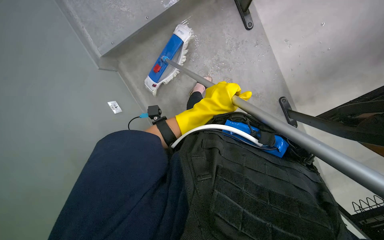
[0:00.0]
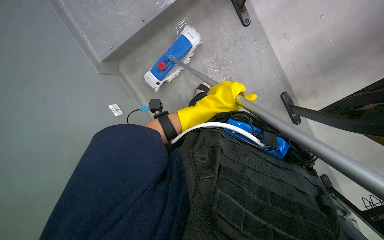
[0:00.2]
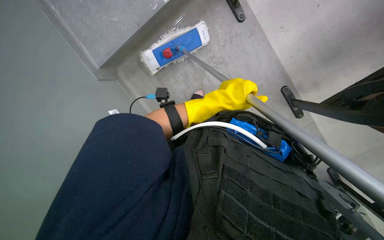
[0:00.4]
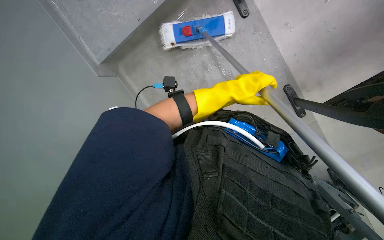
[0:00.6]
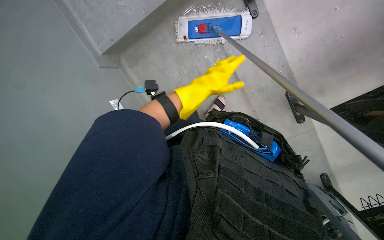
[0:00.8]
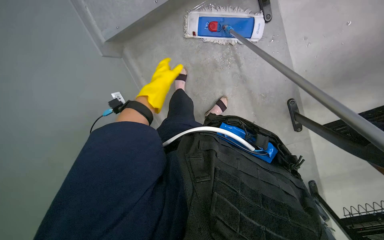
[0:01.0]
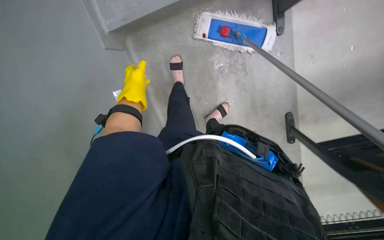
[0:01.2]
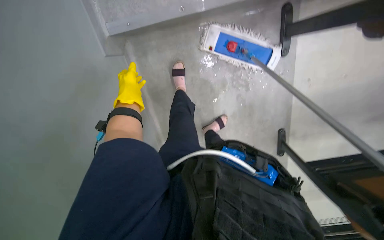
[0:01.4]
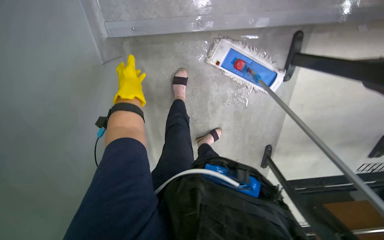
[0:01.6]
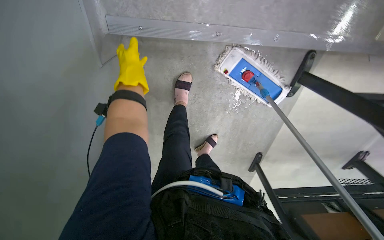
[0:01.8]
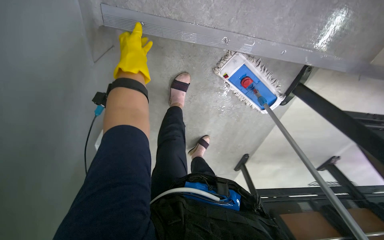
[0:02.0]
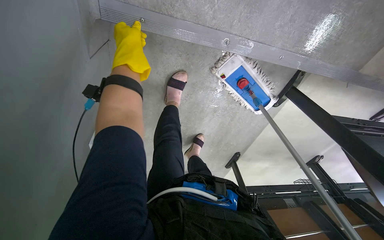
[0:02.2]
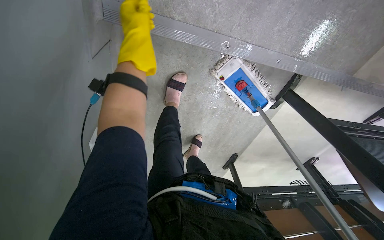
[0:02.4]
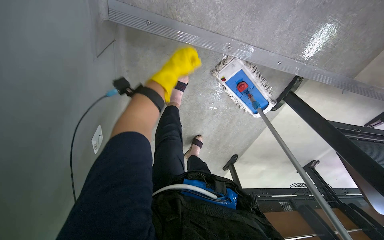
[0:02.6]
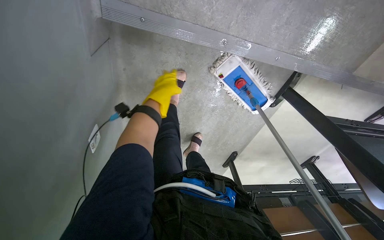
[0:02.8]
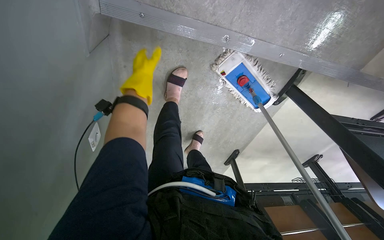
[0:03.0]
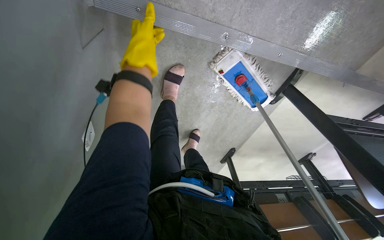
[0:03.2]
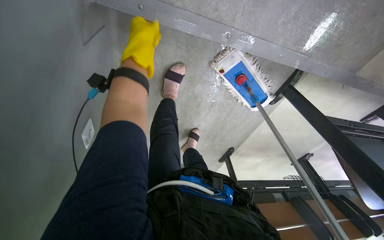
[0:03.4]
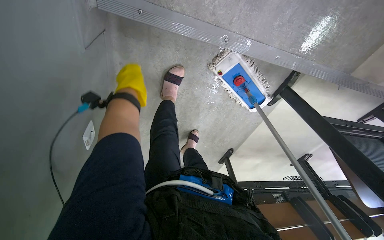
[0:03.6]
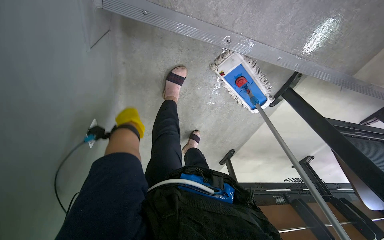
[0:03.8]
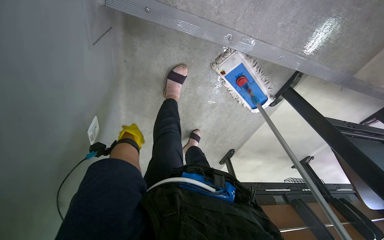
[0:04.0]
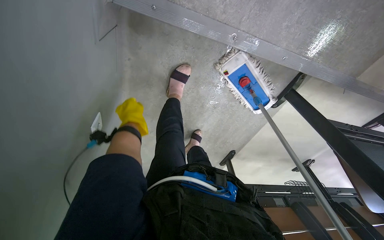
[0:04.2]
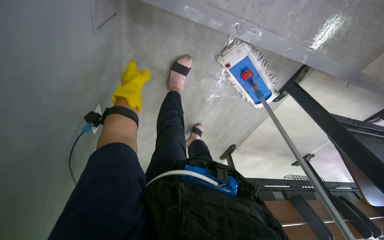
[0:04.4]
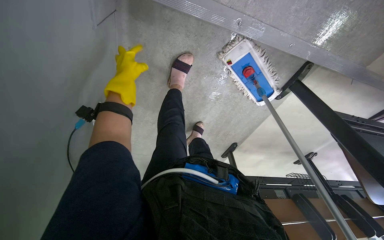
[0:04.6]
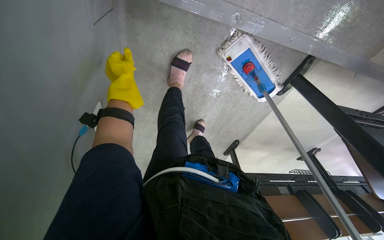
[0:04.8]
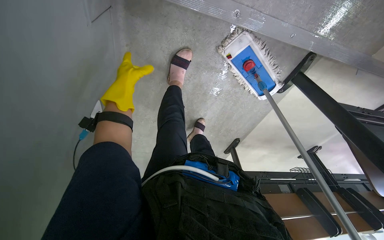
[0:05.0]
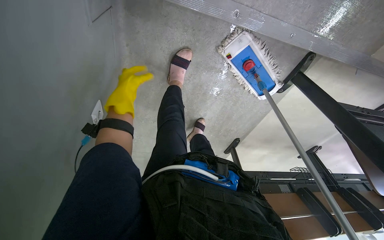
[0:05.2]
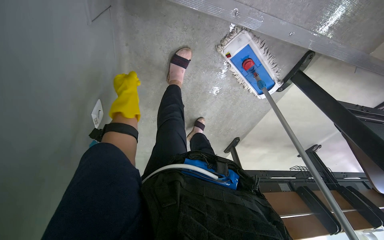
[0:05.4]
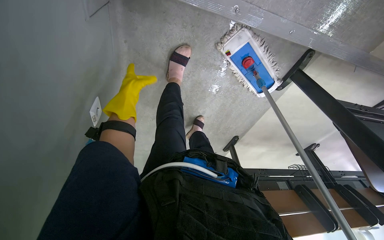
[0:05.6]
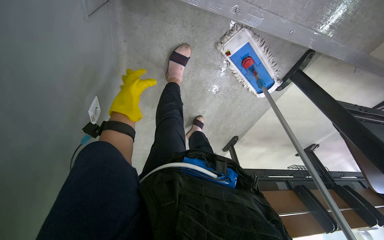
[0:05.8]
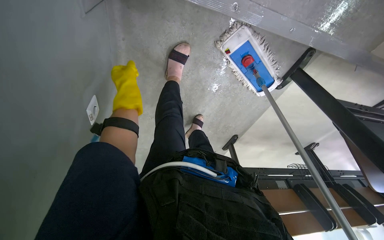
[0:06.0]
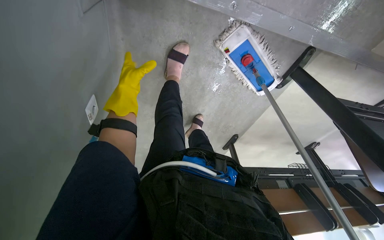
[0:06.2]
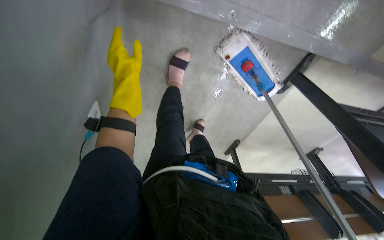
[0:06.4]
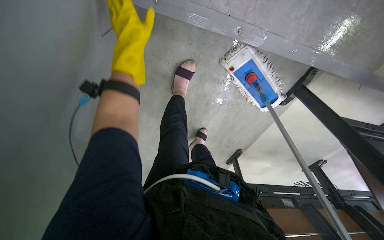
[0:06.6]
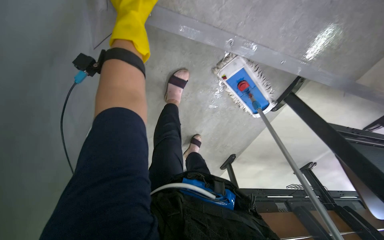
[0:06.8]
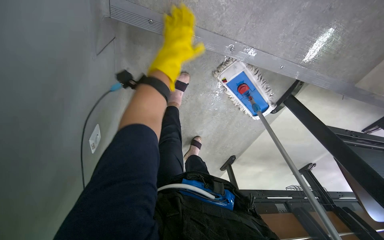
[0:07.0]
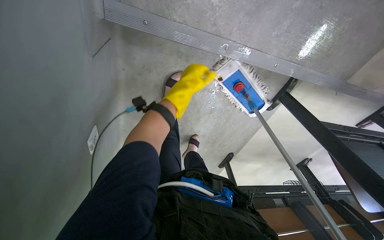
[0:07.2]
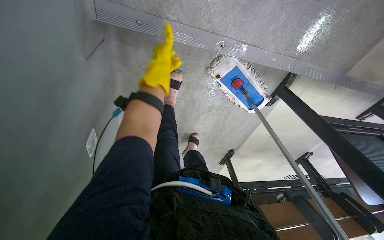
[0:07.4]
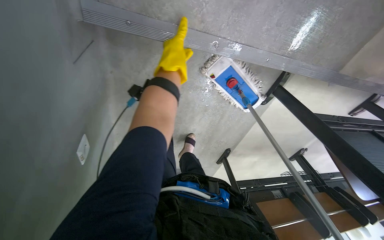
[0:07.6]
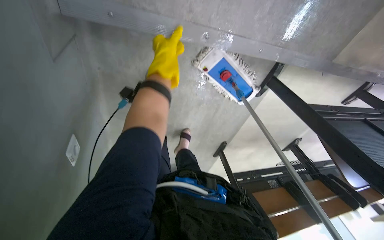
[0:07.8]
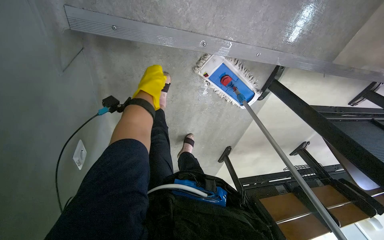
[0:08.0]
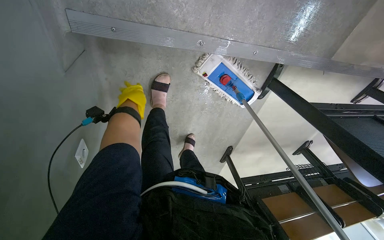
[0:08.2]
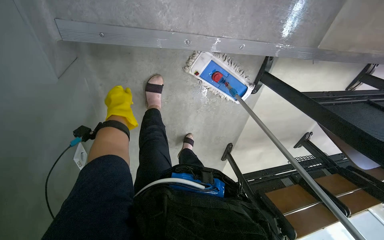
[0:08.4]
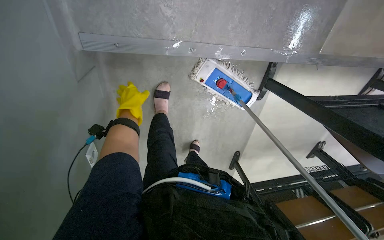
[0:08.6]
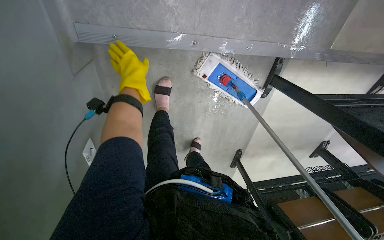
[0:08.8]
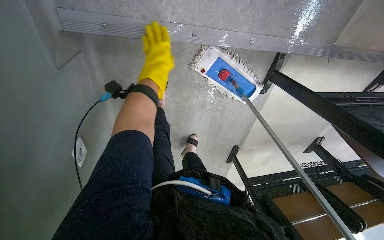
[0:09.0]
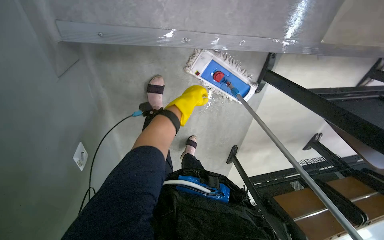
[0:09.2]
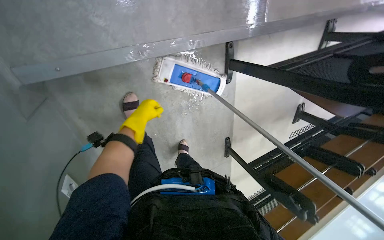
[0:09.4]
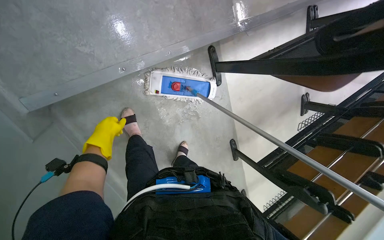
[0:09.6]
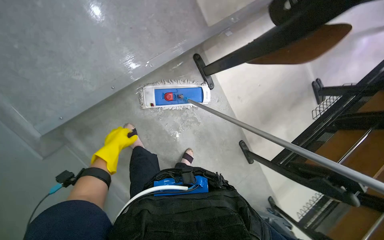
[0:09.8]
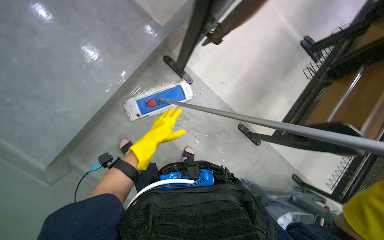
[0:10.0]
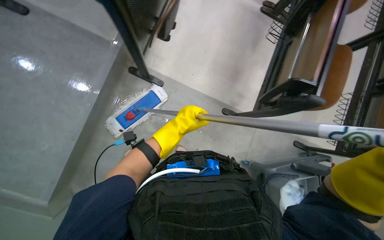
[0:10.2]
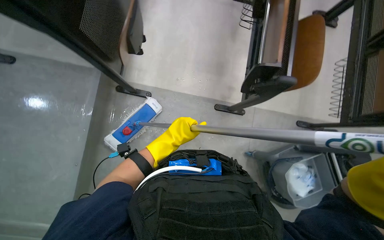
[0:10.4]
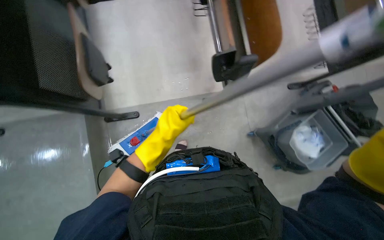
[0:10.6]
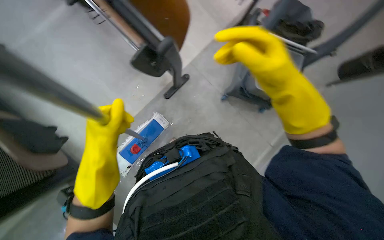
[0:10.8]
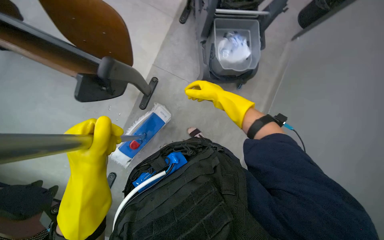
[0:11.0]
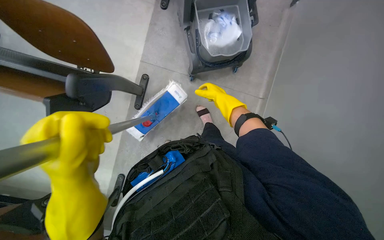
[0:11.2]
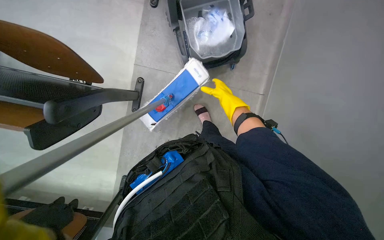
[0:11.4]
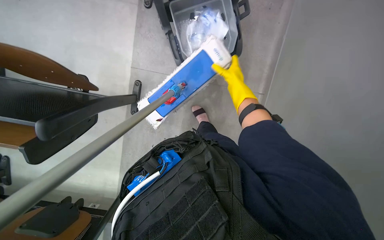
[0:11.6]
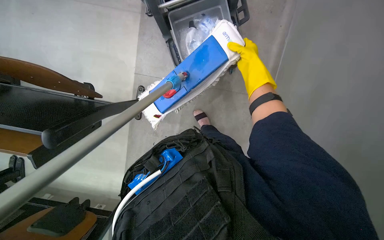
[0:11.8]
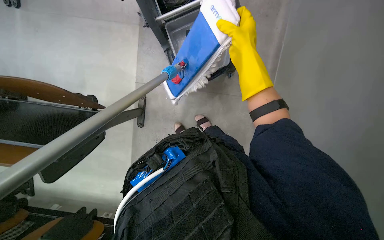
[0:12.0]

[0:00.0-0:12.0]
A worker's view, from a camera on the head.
Job: mopping floor.
The whole recording: Mopping floor with flat mop. The worker mops the floor with a flat mop, periodically cleaning the mop head in a bucket.
0:00.0 to 0:01.6: The head travels roughly 50 cm. The camera pitches downward, by some 15 degrees.
0:01.6 to 0:03.0: The wearer looks roughly 15 degrees further downward. The left hand moves up the picture, about 20 cm.
0:03.0 to 0:04.4: The left hand goes down the picture and returns, some 25 cm each way.
0:06.0 to 0:07.6: The left hand moves to the right, up the picture and nearer to the camera, some 25 cm.
0:07.6 to 0:09.0: The left hand shifts about 10 cm farther from the camera, and reaches some 10 cm to the left, then returns.
0:09.0 to 0:10.4: The camera is carried about 90 cm. The view pans to the left by approximately 25 degrees. The wearer looks about 15 degrees further upward. Everything in view rotates about 85 degrees counterclockwise.
0:10.4 to 0:12.0: The scene turns roughly 50 degrees counterclockwise in the picture.

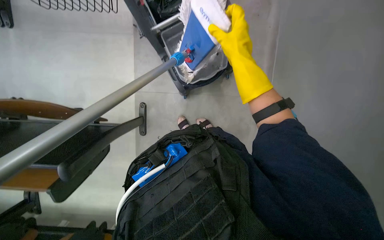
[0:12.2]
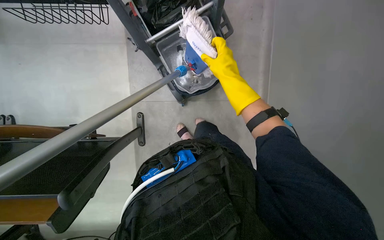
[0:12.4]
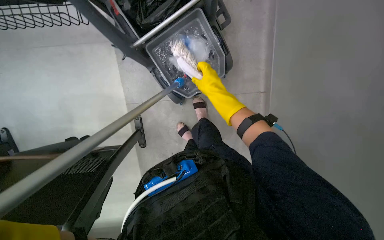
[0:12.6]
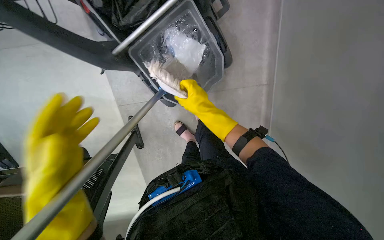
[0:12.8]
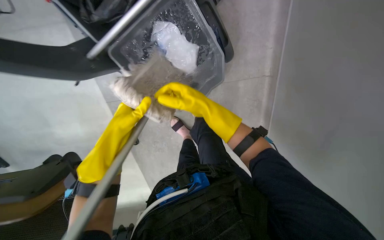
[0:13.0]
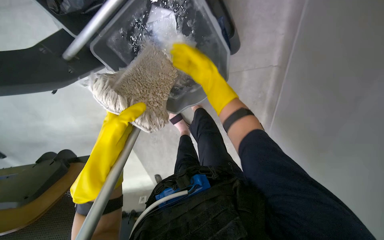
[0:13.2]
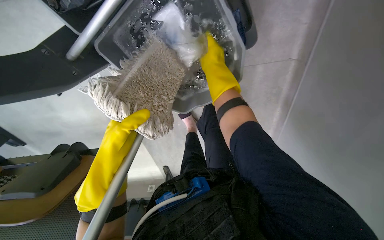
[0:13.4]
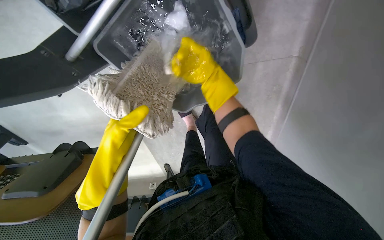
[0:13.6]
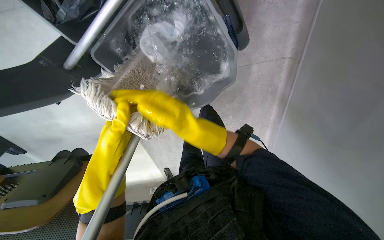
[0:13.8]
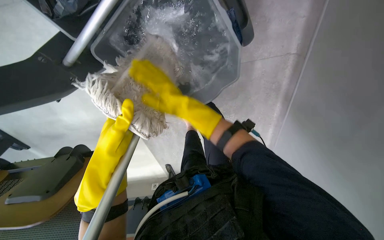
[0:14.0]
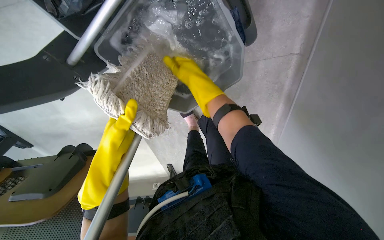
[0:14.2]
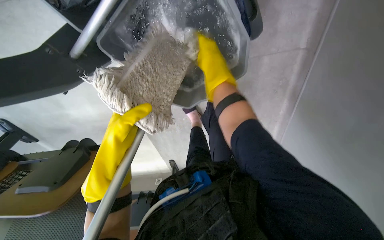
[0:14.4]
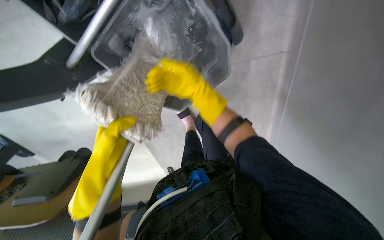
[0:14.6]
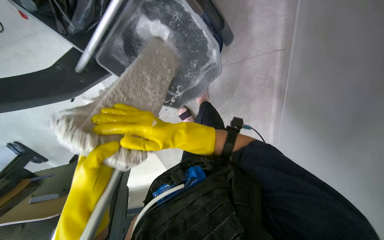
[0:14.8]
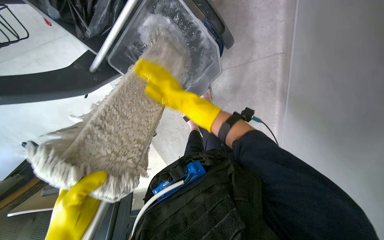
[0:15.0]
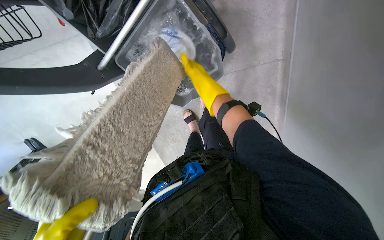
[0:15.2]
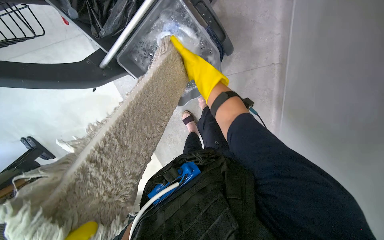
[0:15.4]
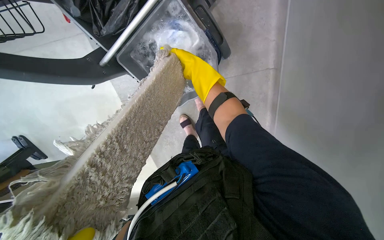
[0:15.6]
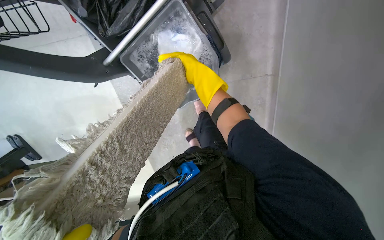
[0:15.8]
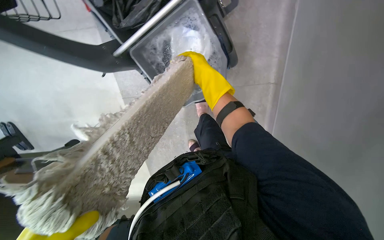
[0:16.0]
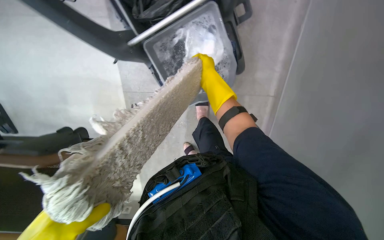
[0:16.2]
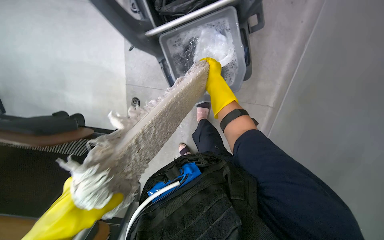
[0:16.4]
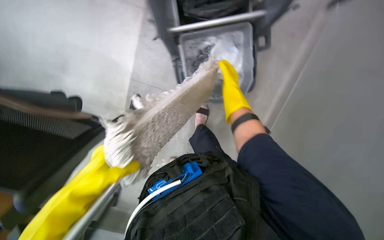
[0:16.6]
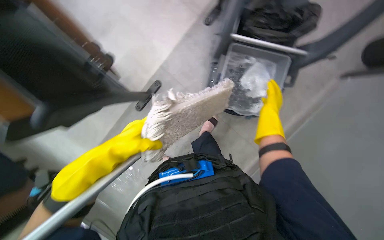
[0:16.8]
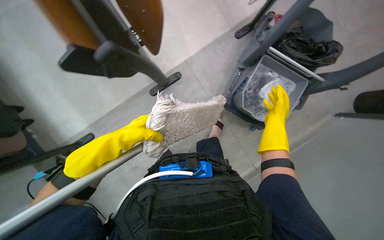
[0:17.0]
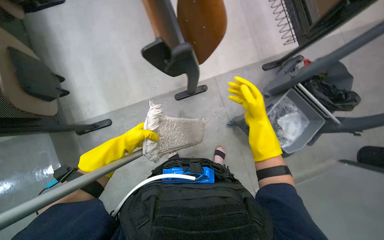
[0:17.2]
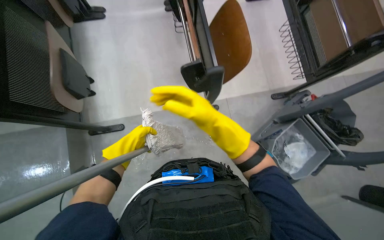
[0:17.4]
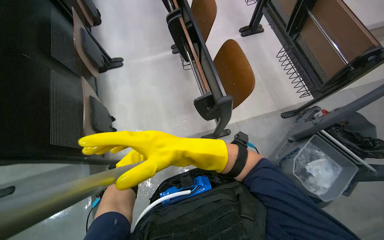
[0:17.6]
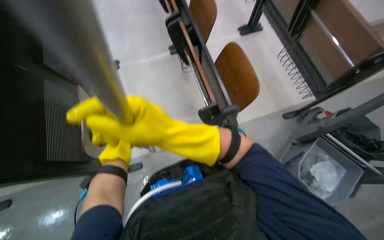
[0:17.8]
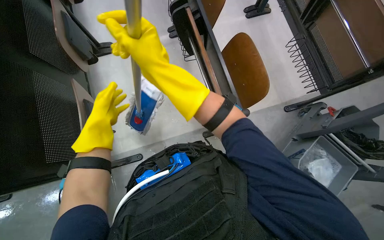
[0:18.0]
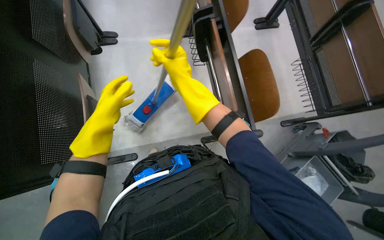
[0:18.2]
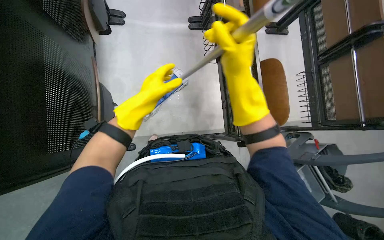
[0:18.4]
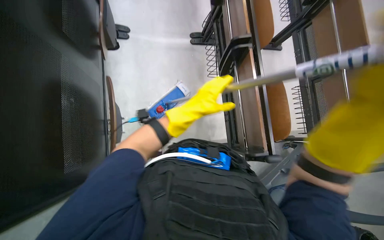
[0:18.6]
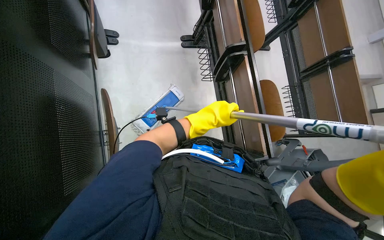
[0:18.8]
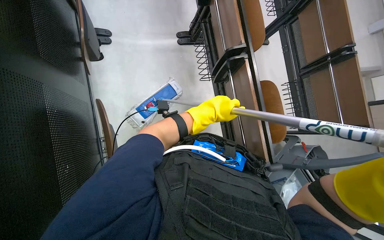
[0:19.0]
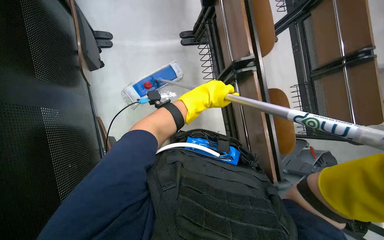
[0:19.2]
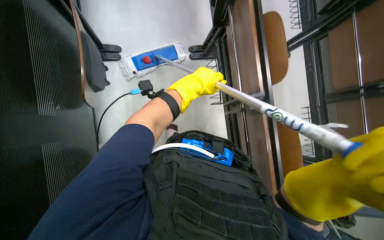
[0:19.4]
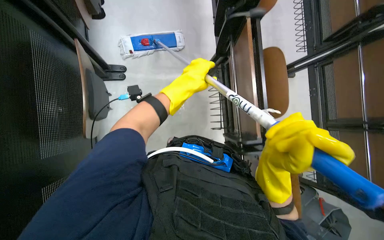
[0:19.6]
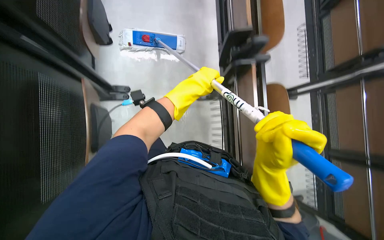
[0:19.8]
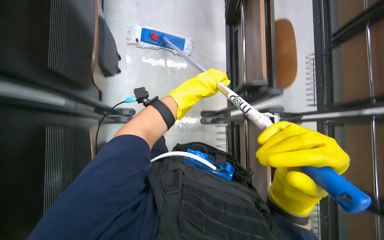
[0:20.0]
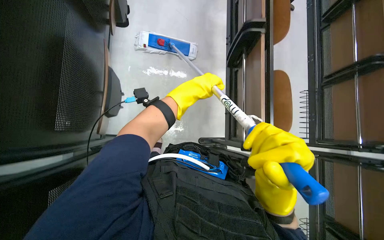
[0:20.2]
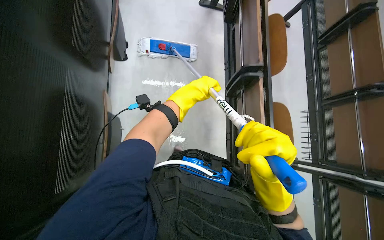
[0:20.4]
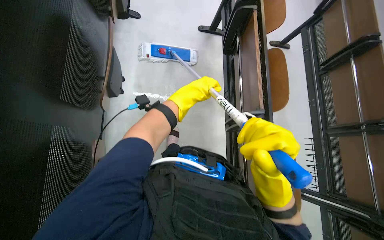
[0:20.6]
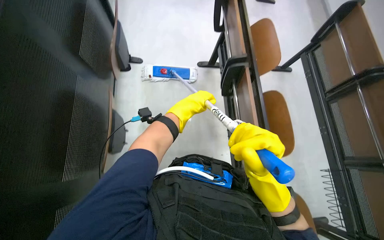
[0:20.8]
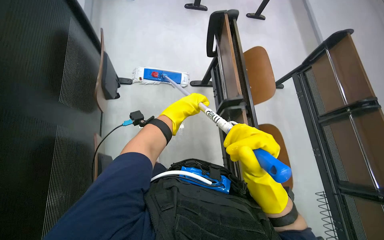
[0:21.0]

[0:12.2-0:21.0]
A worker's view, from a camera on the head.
Job: mopping floor.
The whole recording: Mopping floor with flat mop. The worker mops the floor with a flat mop, periodically cleaning the mop head in a bucket.
0:12.2 to 0:13.6: The wearer looks some 20 degrees further downward. The right hand goes roughly 35 cm farther from the camera.
0:13.6 to 0:15.2: The right hand swings up and down the picture, some 20 cm each way, with 3 reversals.
0:15.2 to 0:16.6: The scene turns roughly 35 degrees clockwise in the picture.
0:16.6 to 0:18.0: The camera is carried some 60 cm. The wearer looks about 20 degrees further upward. Everything in view rotates about 40 degrees clockwise.
0:18.0 to 0:19.6: The head travels approximately 60 cm.
0:19.6 to 0:21.0: The view tips upward by approximately 20 degrees. The left hand shifts approximately 15 cm farther from the camera.
